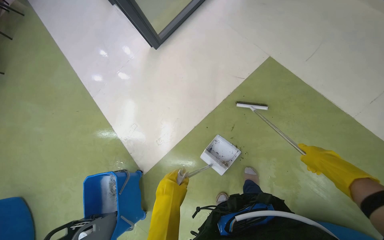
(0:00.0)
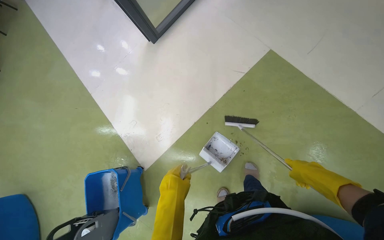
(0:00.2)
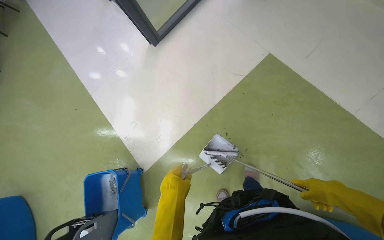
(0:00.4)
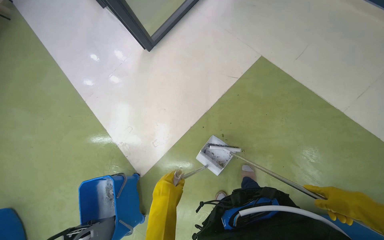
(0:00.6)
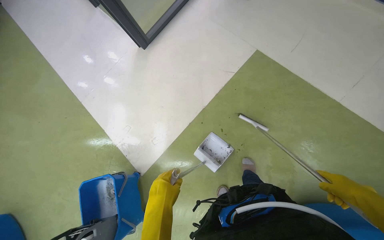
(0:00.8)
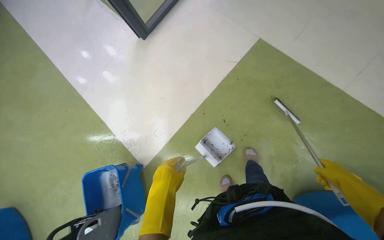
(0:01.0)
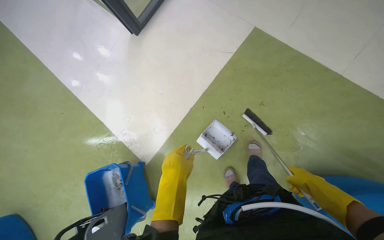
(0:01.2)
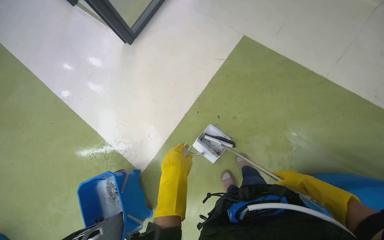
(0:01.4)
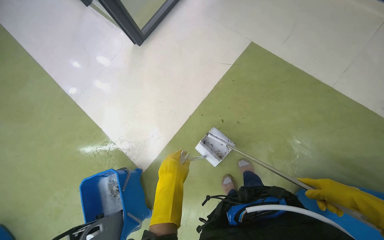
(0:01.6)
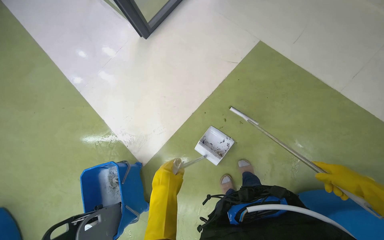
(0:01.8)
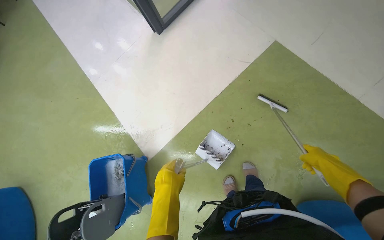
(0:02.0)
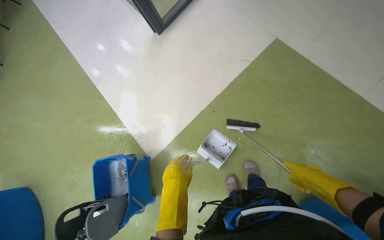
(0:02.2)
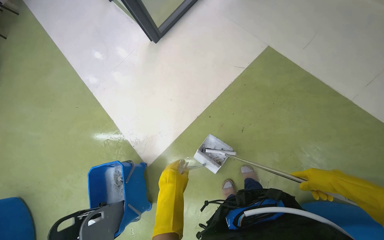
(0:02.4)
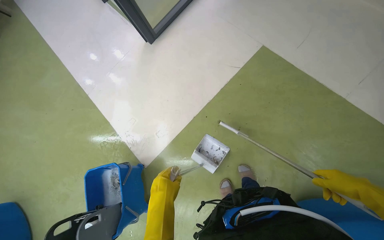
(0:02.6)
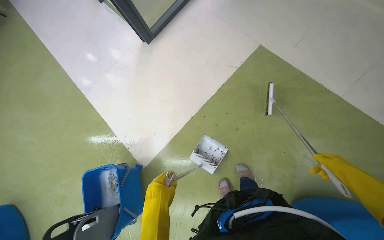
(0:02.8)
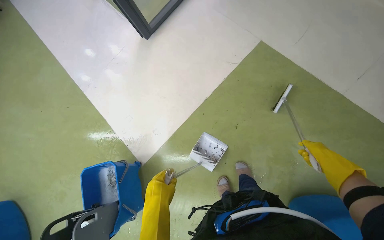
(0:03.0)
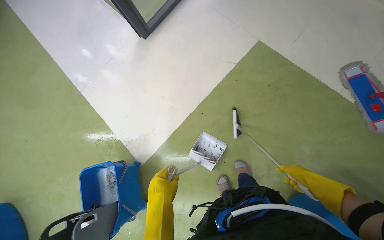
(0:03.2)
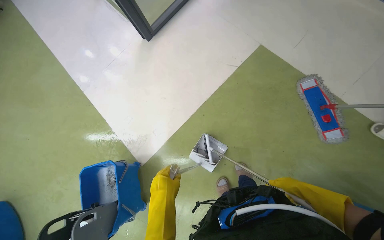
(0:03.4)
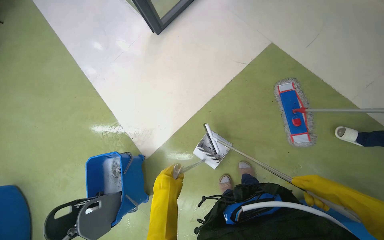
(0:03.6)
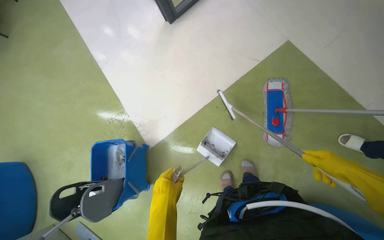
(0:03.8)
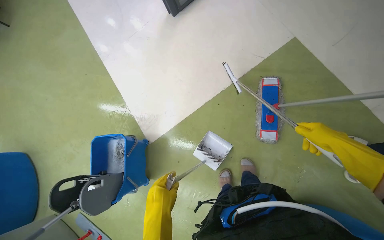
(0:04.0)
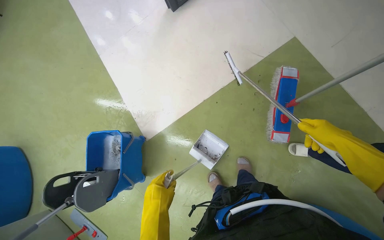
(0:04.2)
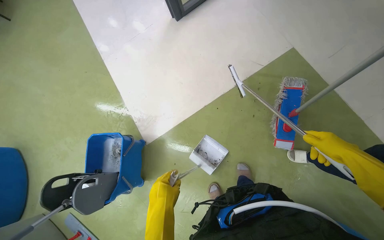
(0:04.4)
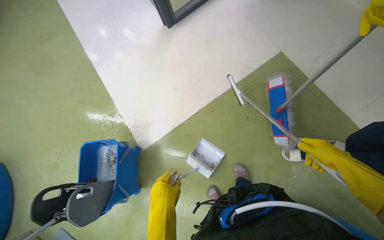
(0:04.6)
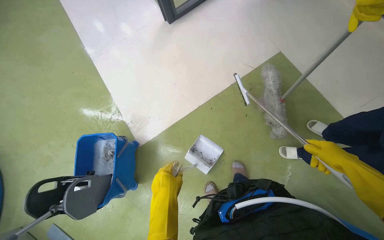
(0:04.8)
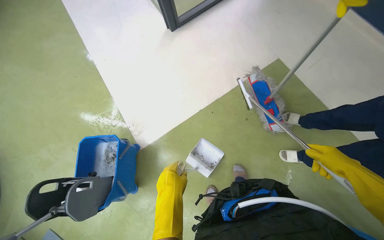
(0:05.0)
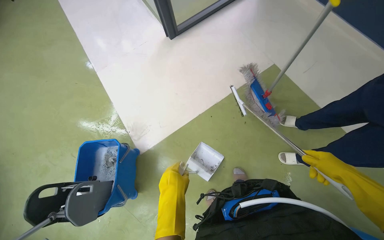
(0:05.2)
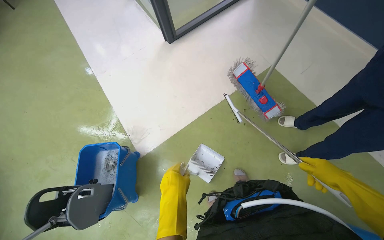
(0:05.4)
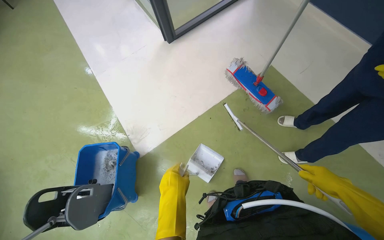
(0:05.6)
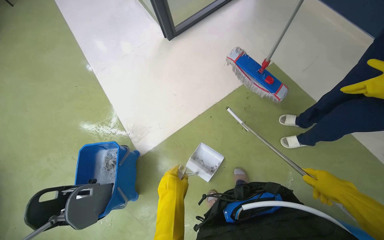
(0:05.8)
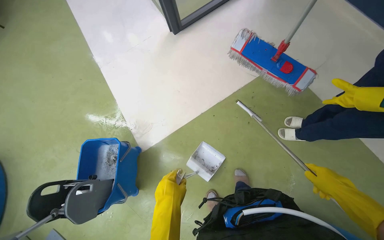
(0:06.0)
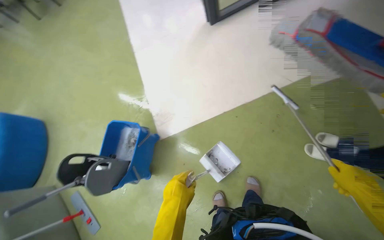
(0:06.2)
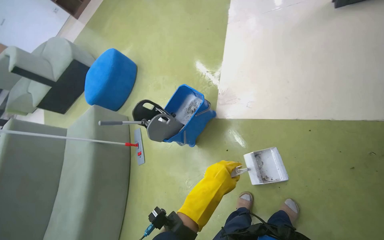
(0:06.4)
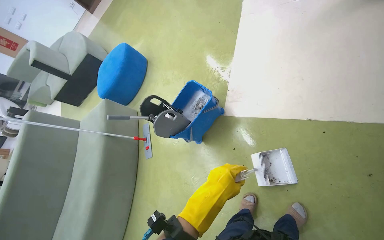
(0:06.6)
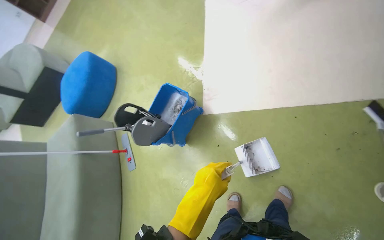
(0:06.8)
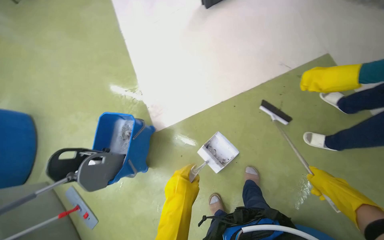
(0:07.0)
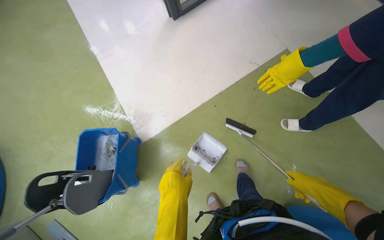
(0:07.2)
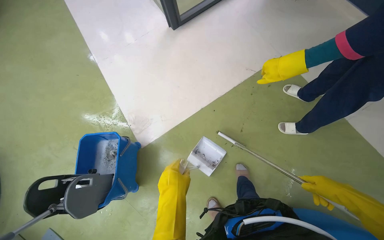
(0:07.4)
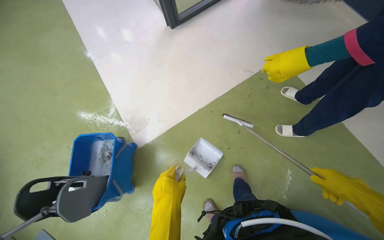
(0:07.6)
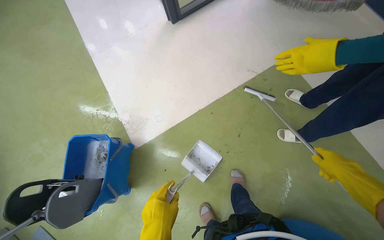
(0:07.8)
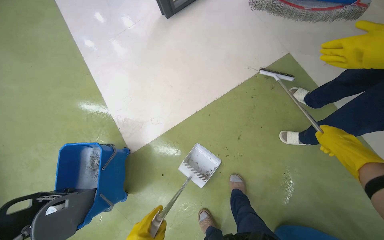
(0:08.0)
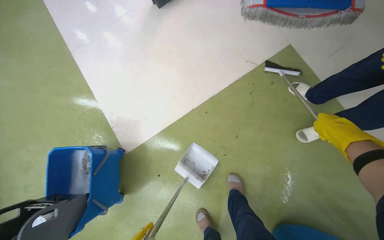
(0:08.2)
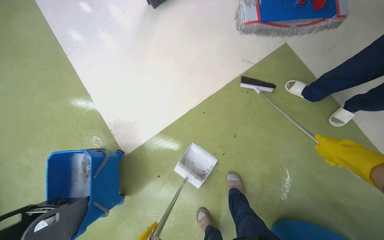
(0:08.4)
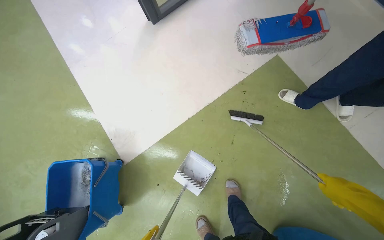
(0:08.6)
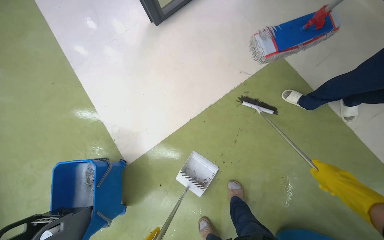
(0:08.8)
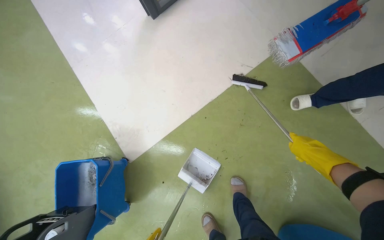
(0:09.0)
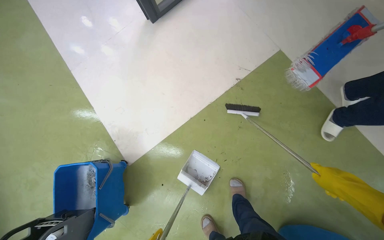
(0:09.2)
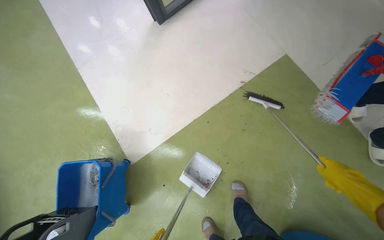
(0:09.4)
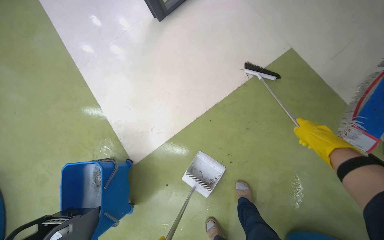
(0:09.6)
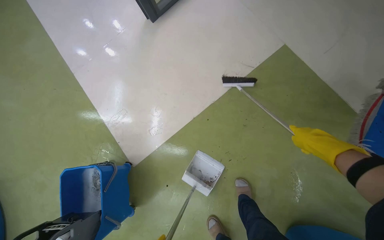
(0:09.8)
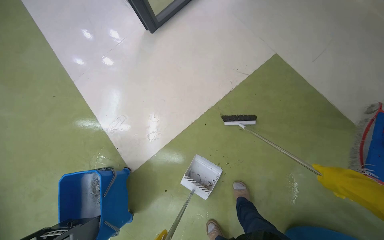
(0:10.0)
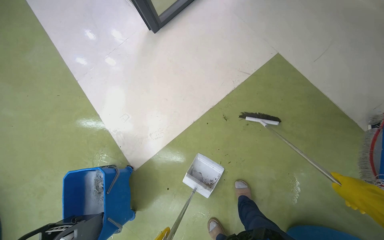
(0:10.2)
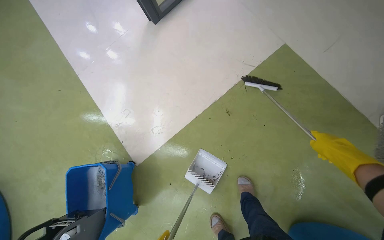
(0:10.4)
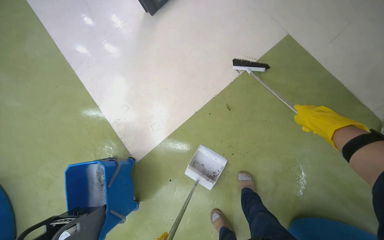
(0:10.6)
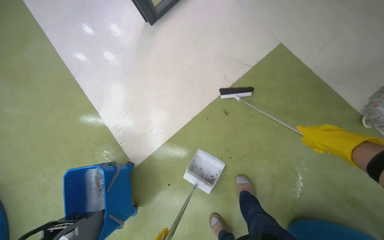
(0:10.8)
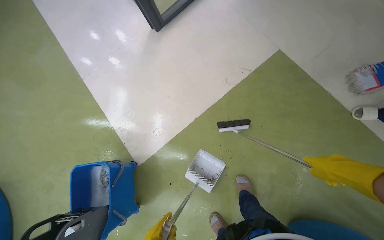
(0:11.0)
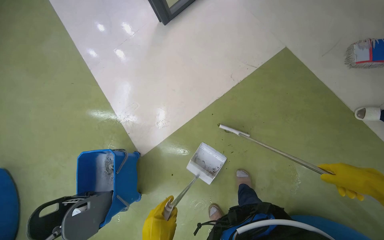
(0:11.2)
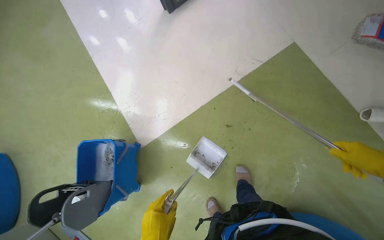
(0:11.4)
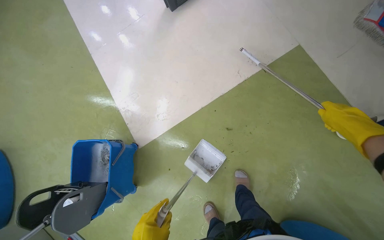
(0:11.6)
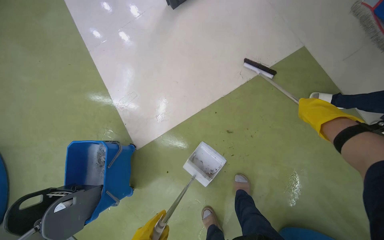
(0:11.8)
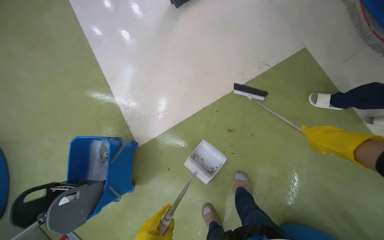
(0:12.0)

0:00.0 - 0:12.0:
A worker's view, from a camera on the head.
Job: sweeping floor.
The whole recording: Cleaning Chill Zone floor with squeegee and dustpan. The worker sprays cleaner and uses a squeegee and dustpan to collect debris from the Chill Zone floor.
0:00.0 - 0:01.6: The right hand goes nearer and farther, about 15 cm each way, reversing 2 times.
0:01.6 - 0:03.0: The right hand moves nearer and farther over about 15 cm, changing direction 2 times.
0:04.4 - 0:06.0: The right hand moves down the picture, roughly 10 cm.
0:07.6 - 0:09.0: The right hand swings up and down the picture, some 15 cm each way, with 2 reversals.
0:09.0 - 0:10.4: The right hand goes up and down the picture, roughly 15 cm each way, reversing 2 times.

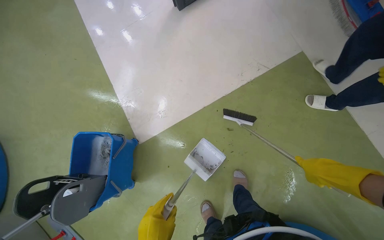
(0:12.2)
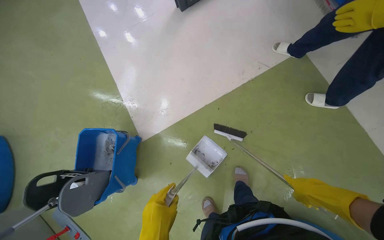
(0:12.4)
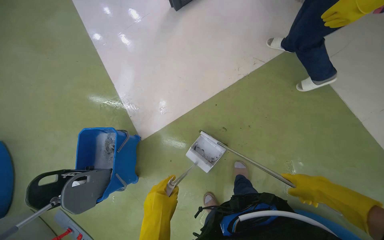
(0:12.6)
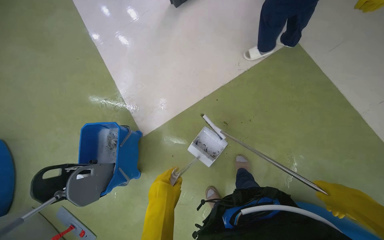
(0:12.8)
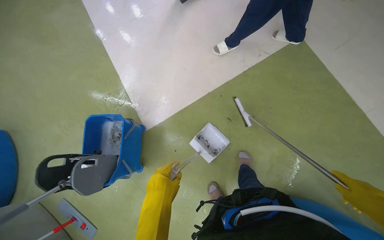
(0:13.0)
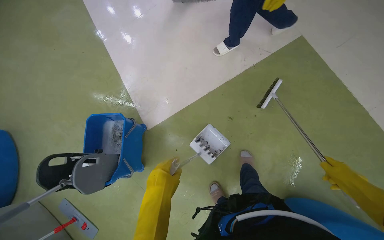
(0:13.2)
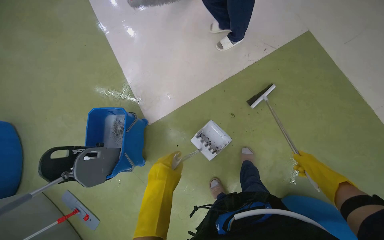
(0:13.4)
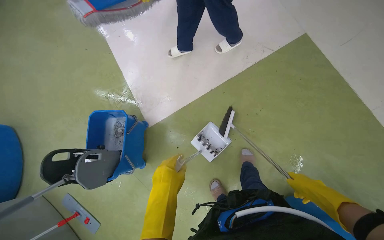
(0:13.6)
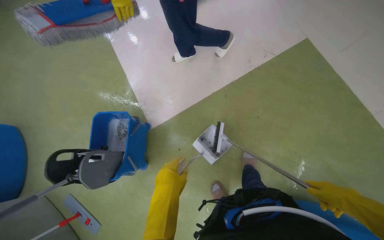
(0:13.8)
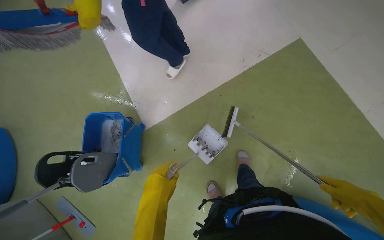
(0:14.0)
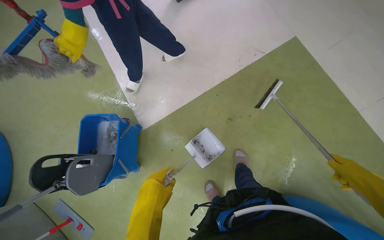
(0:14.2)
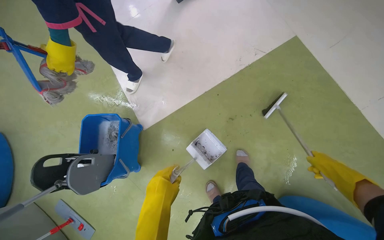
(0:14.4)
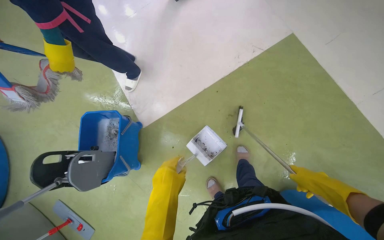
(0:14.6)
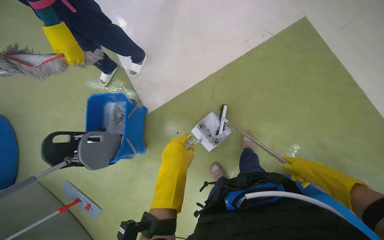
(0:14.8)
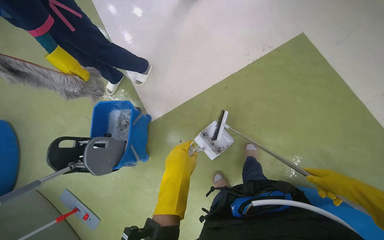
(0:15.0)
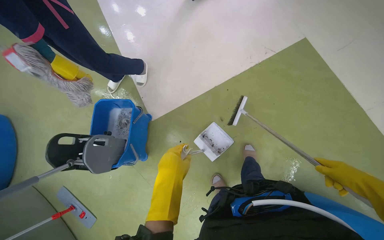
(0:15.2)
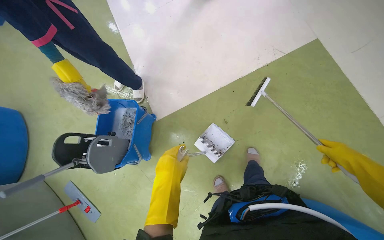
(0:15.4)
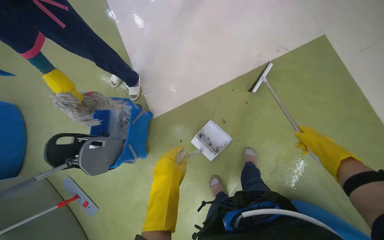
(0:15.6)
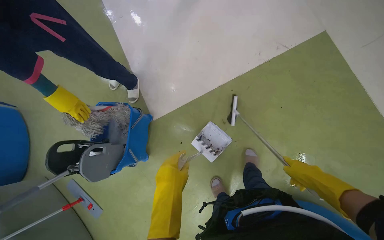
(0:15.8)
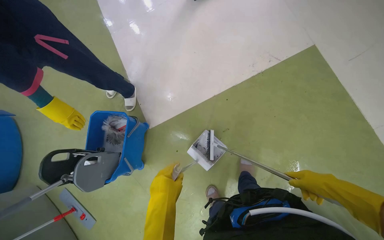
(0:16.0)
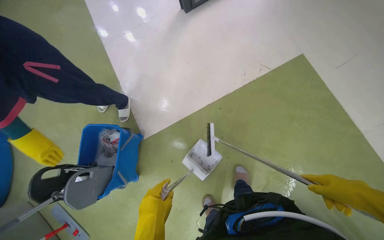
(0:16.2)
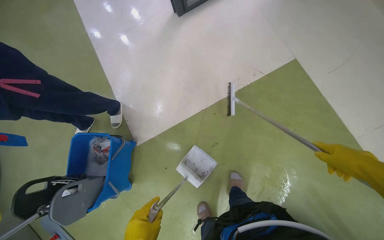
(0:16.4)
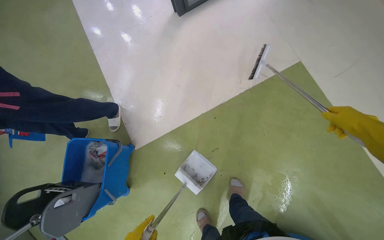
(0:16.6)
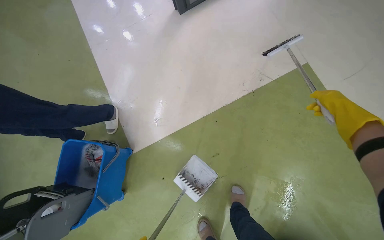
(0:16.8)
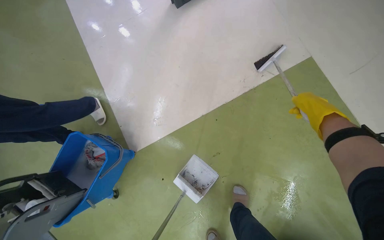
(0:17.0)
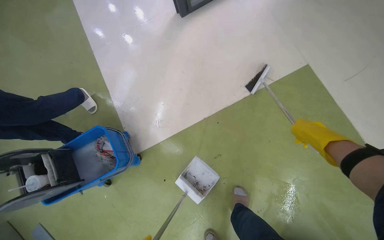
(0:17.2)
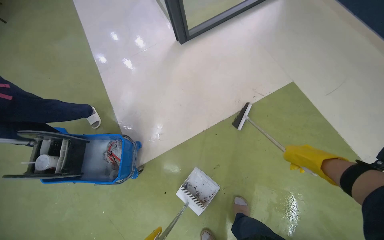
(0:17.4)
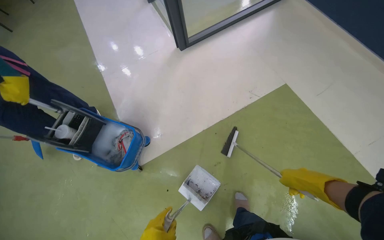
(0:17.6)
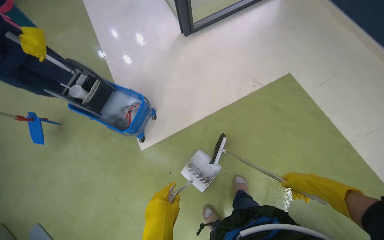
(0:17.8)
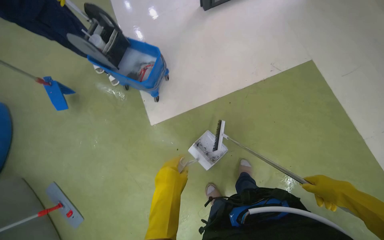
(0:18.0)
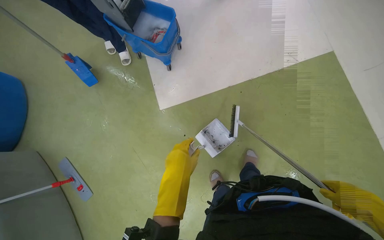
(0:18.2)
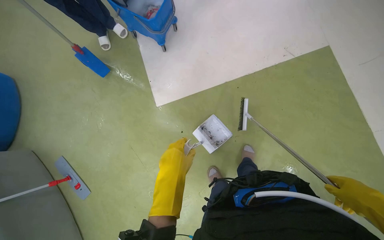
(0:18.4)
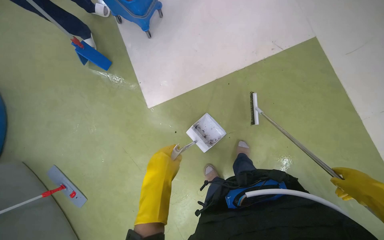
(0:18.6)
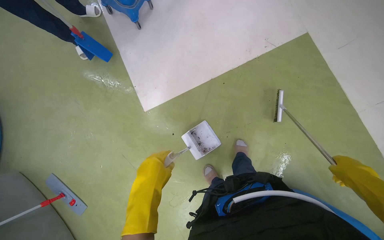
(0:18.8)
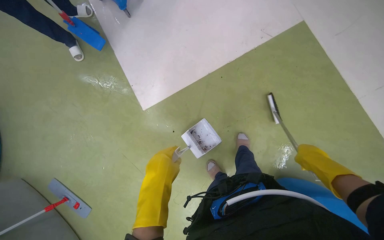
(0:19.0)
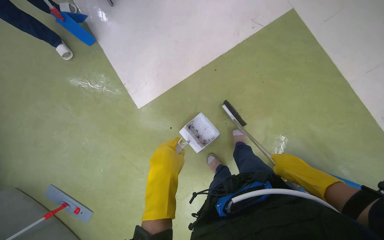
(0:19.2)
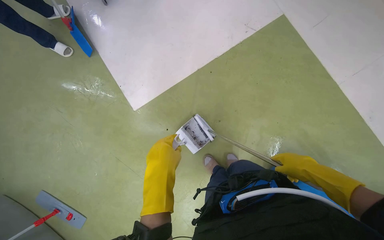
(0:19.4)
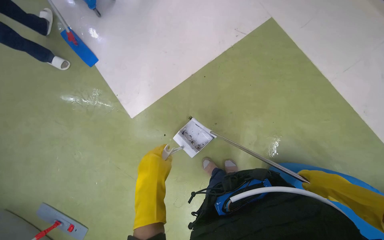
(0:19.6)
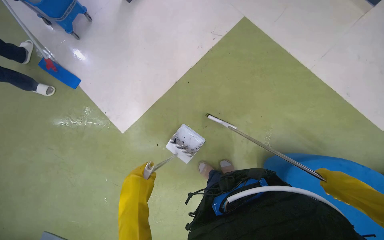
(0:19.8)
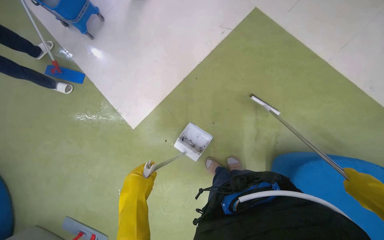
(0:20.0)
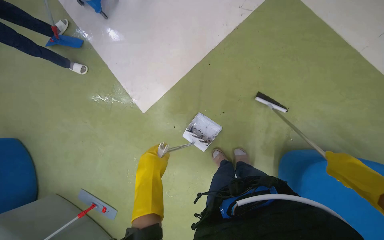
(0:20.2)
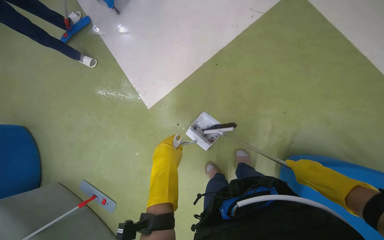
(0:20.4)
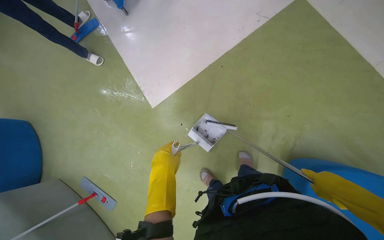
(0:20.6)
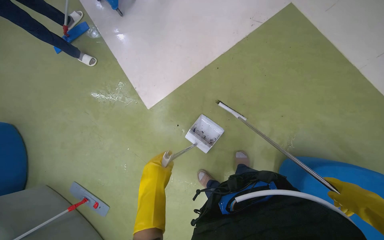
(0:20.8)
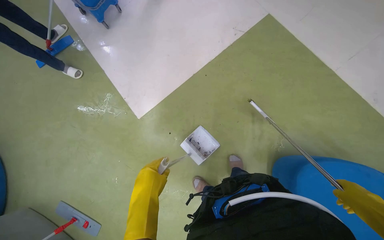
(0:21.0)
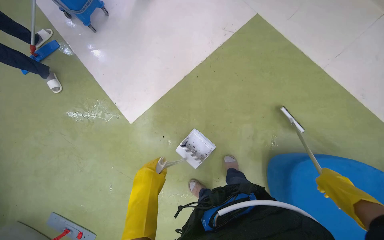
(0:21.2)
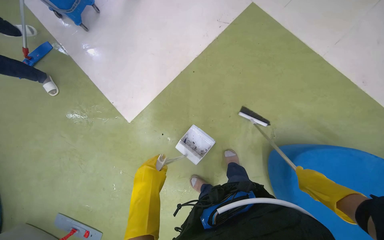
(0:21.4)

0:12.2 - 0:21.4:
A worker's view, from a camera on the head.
Job: sweeping floor.
The whole recording: Cleaning Chill Zone floor with squeegee and dustpan. The worker sprays cleaner and uses a squeegee and dustpan to collect debris from the Chill Zone floor.
0:18.4 - 0:19.8: The scene rotates counterclockwise by approximately 25 degrees.
